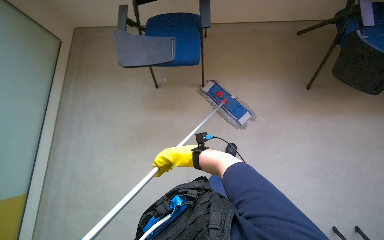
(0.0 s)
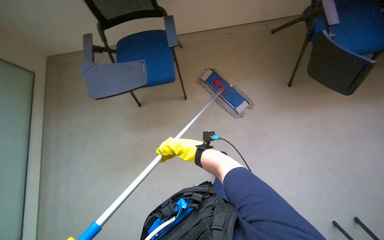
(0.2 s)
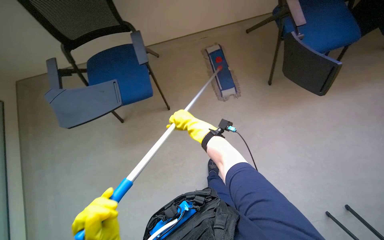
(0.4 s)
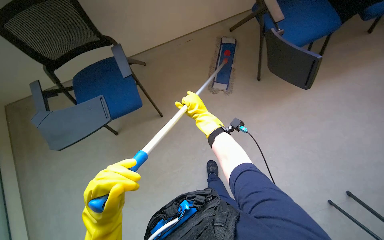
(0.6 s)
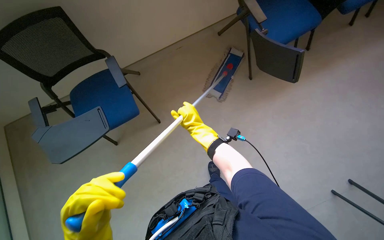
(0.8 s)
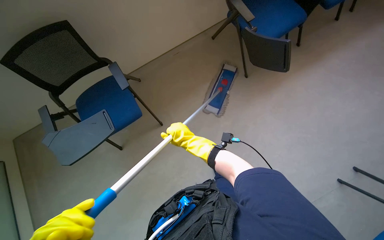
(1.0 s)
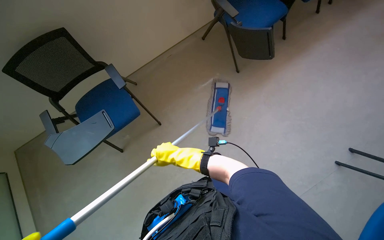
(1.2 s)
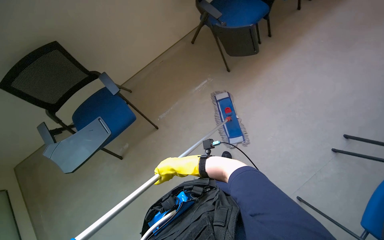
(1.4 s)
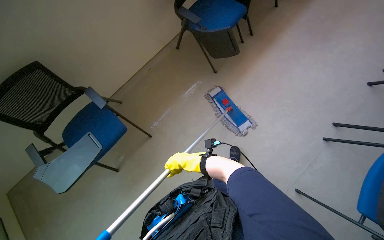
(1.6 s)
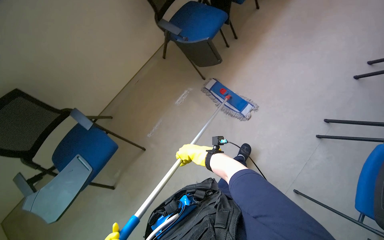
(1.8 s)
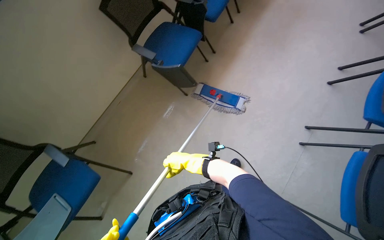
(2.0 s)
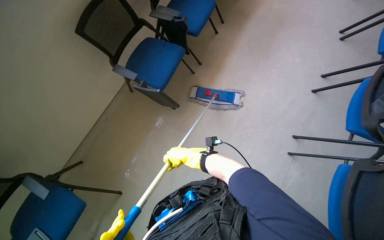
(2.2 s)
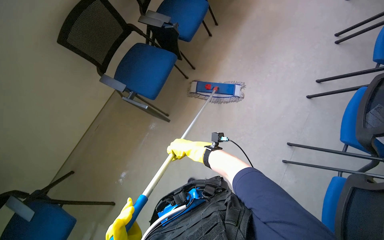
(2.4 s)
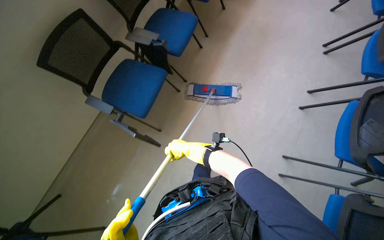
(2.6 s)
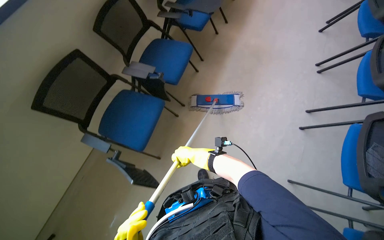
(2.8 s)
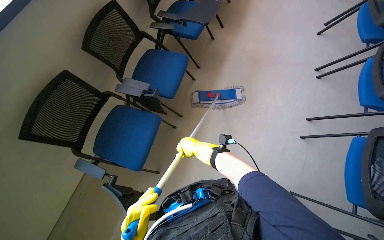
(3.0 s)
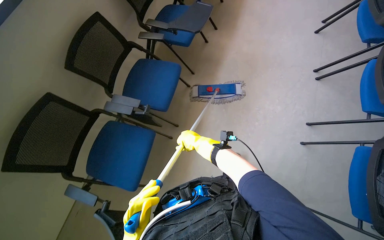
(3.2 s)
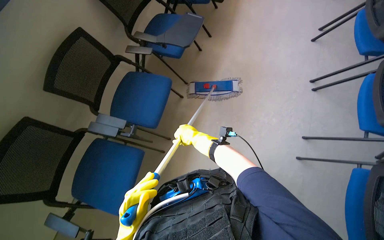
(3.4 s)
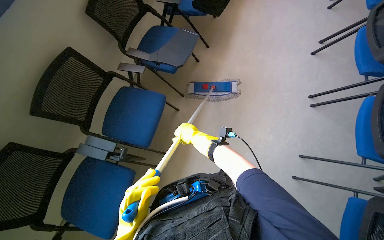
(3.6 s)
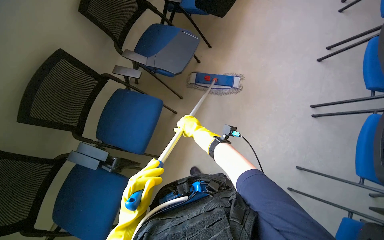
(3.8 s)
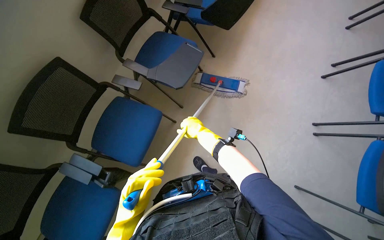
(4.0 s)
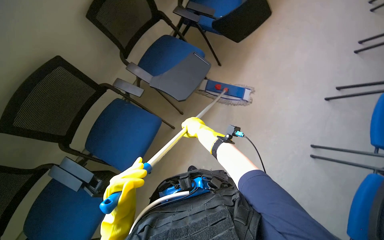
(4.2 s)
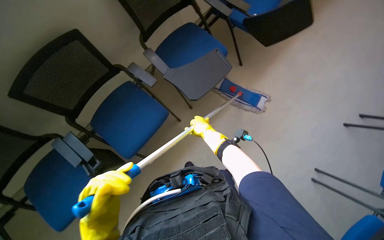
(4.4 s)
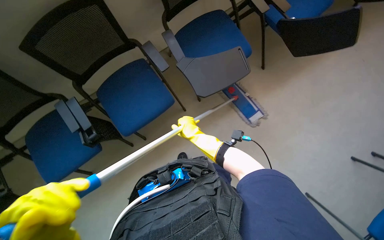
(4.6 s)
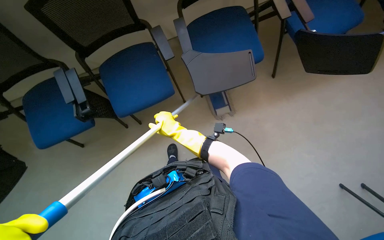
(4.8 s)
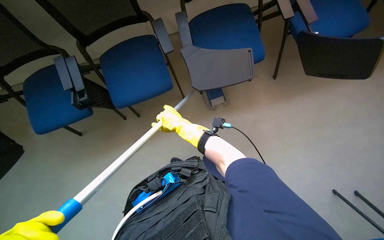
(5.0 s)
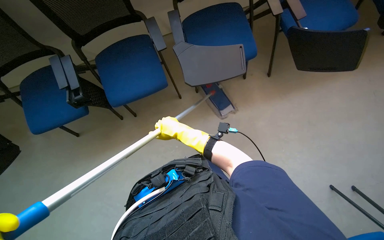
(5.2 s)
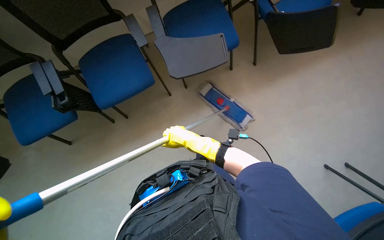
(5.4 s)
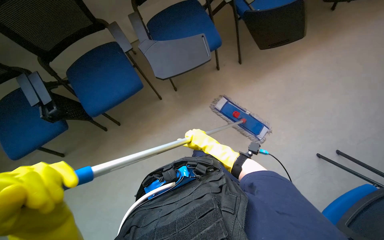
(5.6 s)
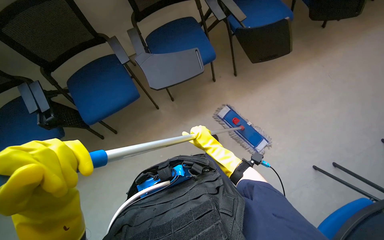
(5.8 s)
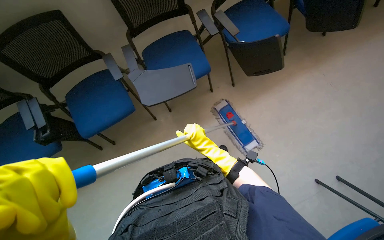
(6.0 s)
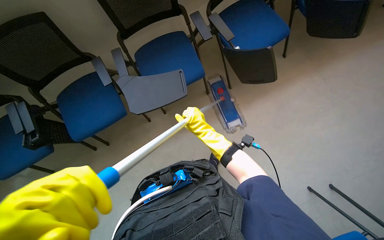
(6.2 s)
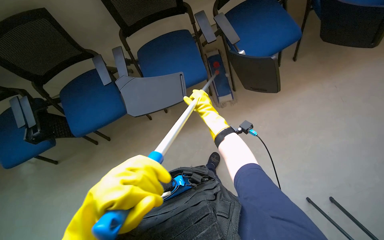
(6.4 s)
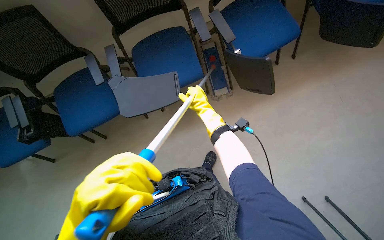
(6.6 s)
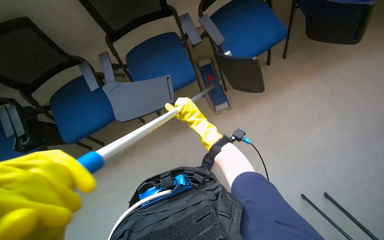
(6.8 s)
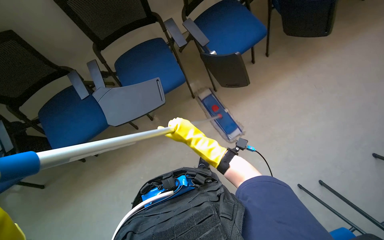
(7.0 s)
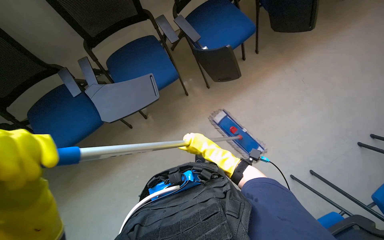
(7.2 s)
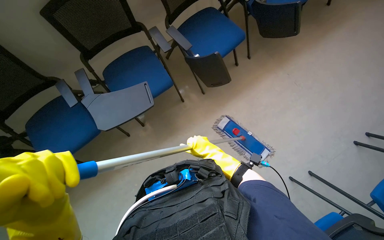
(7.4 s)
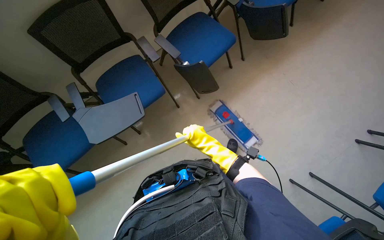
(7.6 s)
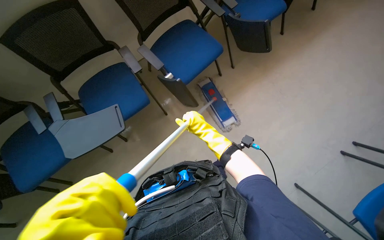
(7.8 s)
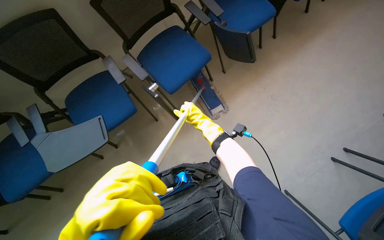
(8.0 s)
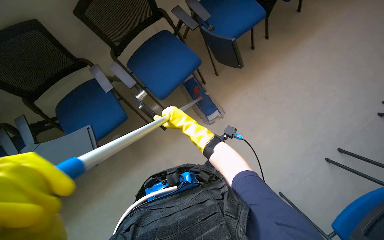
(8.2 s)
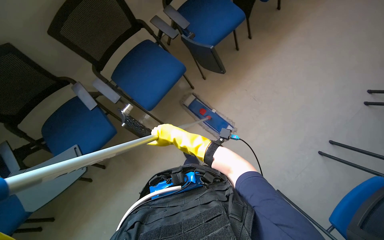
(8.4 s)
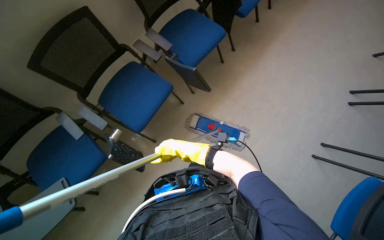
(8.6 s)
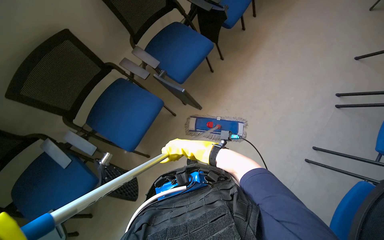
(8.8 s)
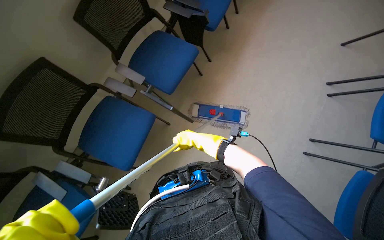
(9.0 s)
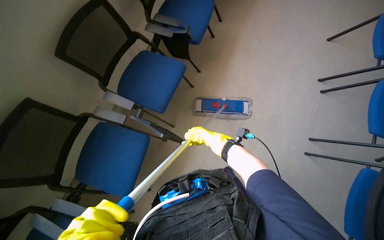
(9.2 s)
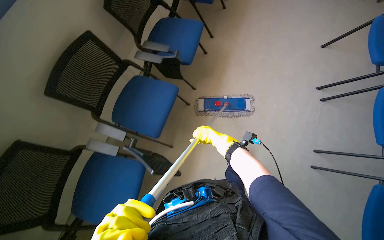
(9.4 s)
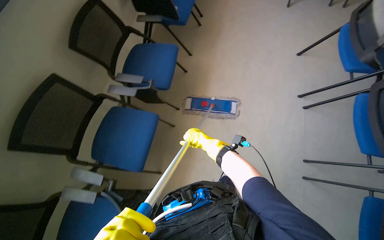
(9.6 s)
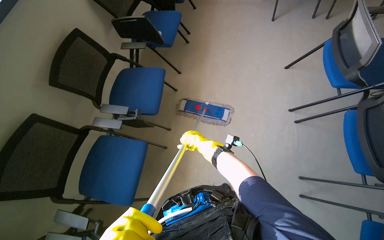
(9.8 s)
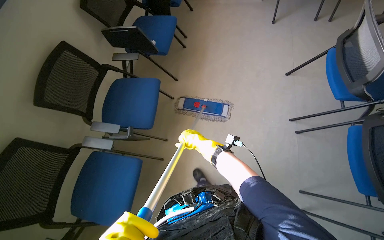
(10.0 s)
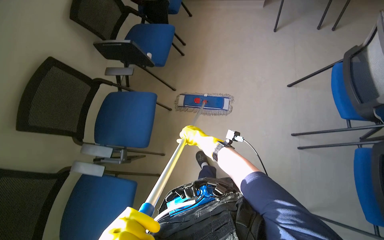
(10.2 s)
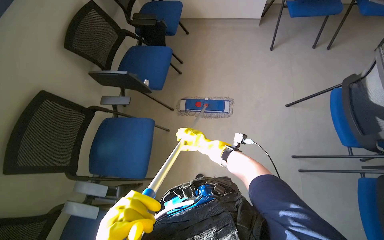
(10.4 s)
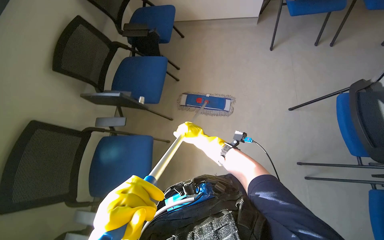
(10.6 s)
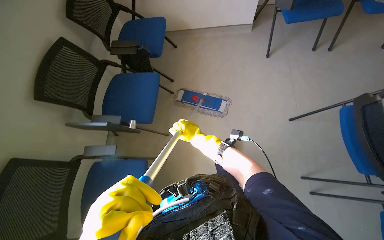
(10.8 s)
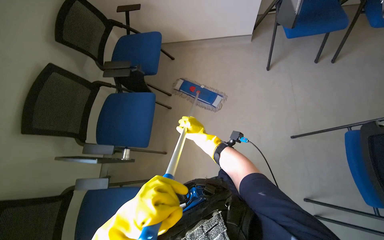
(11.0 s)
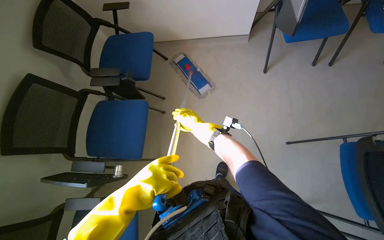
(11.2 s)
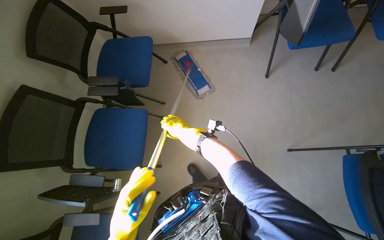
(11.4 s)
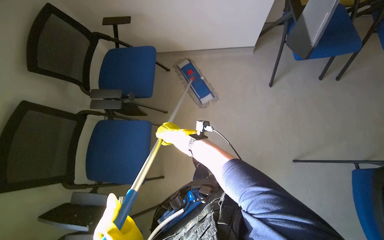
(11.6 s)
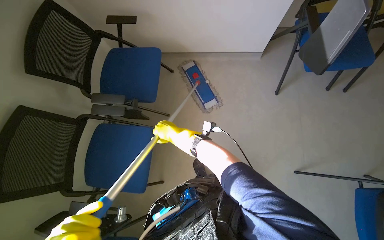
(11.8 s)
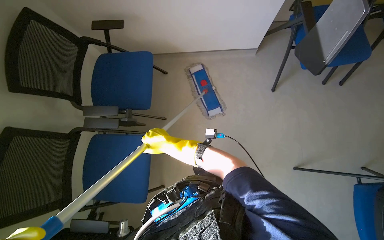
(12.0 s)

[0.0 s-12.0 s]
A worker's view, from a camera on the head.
Job: mopping floor.
The whole recording: Mopping floor. The worker mops the floor with a long-handled mop.
1.6 to 3.0 s: The wearer moves about 90 cm.
3.0 to 4.4 s: The camera is carried approximately 90 cm.
6.0 to 7.6 s: The head rotates roughly 20 degrees to the right. The right hand goes up the picture and returns, approximately 15 cm each way.
7.6 to 9.0 s: The head turns to the right by some 35 degrees.
9.0 to 10.4 s: The camera travels some 70 cm.
10.4 to 12.0 s: The wearer moves about 1 m.

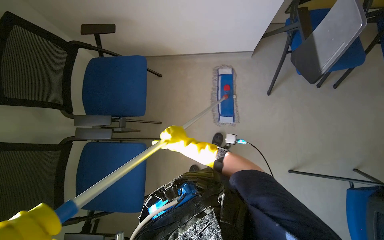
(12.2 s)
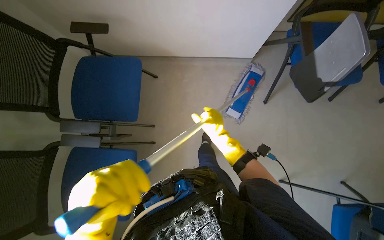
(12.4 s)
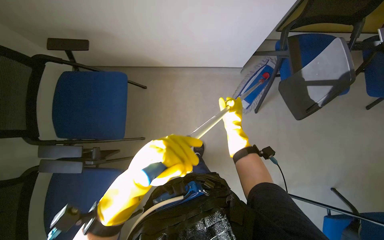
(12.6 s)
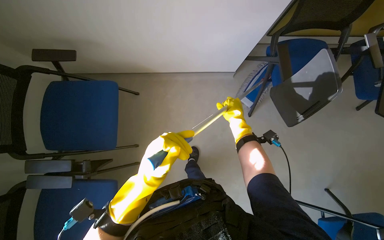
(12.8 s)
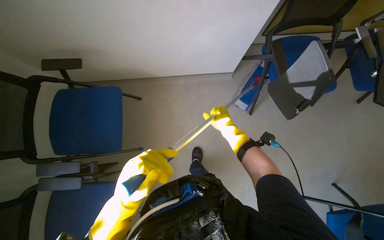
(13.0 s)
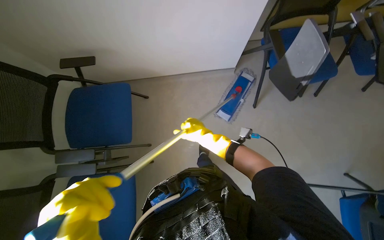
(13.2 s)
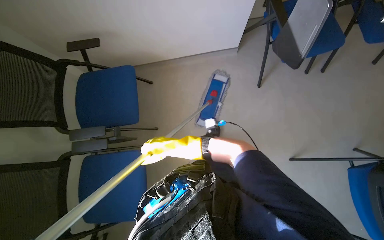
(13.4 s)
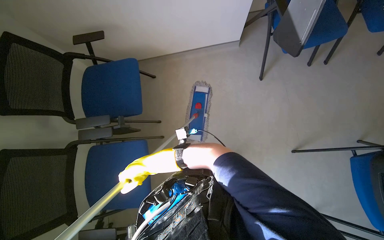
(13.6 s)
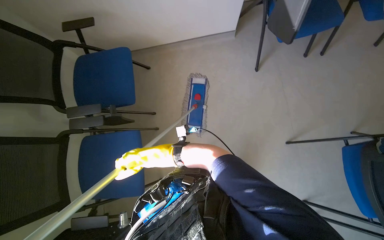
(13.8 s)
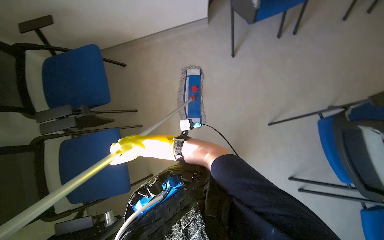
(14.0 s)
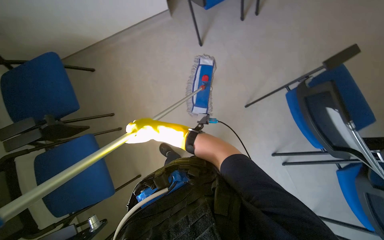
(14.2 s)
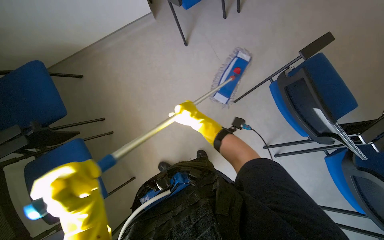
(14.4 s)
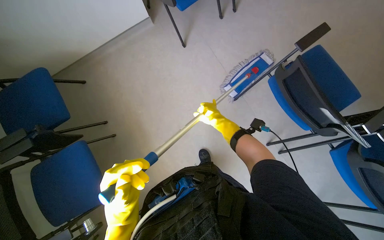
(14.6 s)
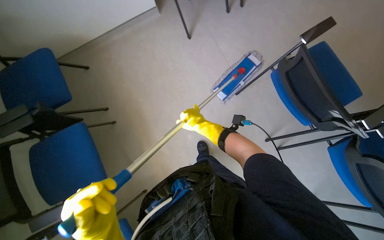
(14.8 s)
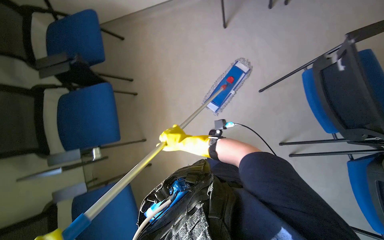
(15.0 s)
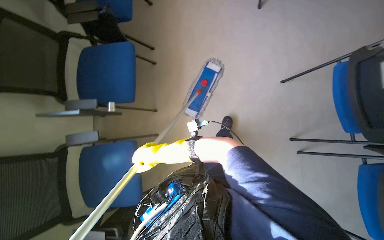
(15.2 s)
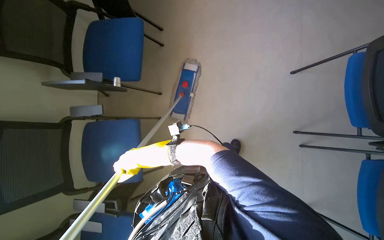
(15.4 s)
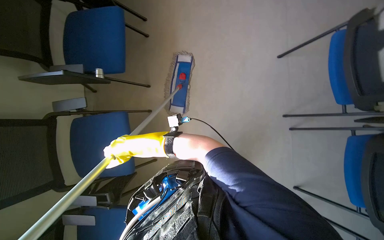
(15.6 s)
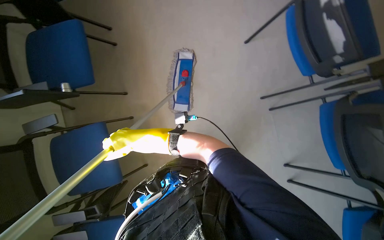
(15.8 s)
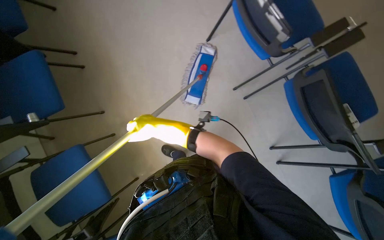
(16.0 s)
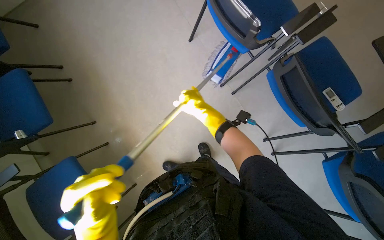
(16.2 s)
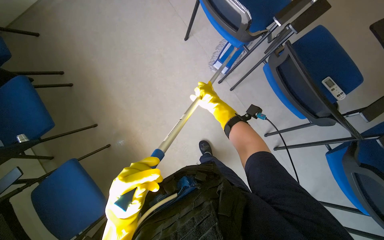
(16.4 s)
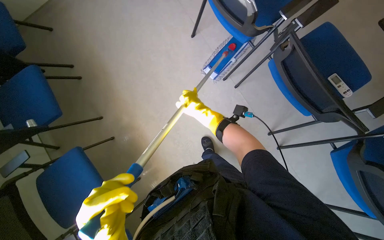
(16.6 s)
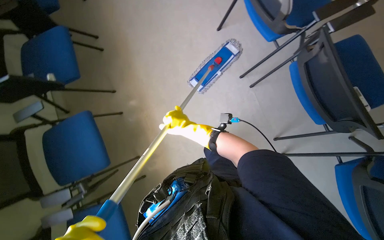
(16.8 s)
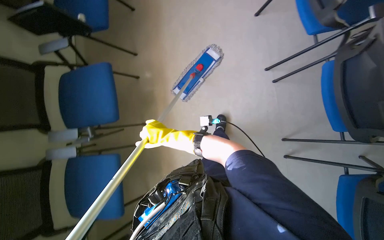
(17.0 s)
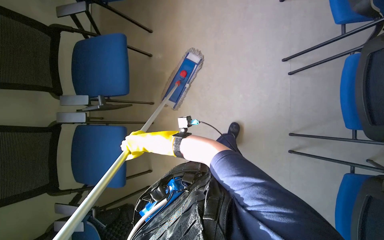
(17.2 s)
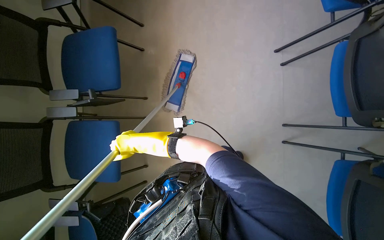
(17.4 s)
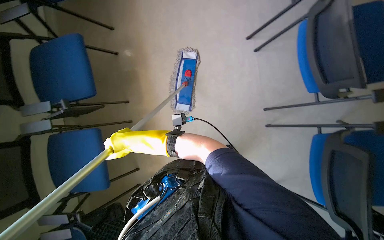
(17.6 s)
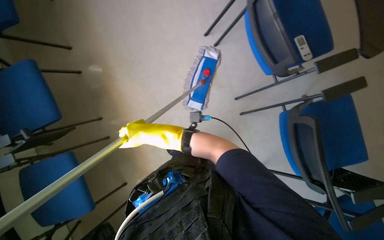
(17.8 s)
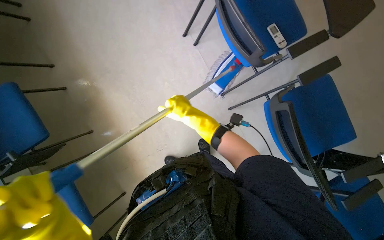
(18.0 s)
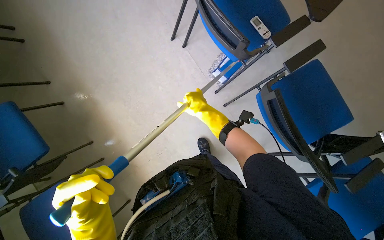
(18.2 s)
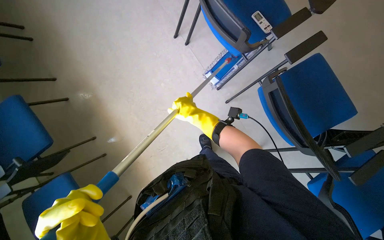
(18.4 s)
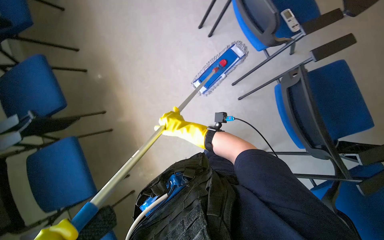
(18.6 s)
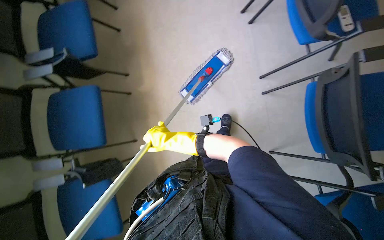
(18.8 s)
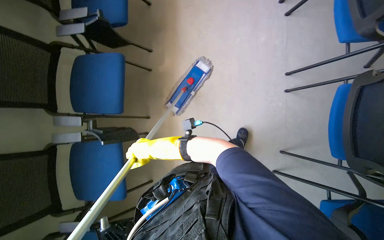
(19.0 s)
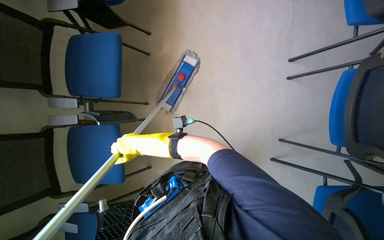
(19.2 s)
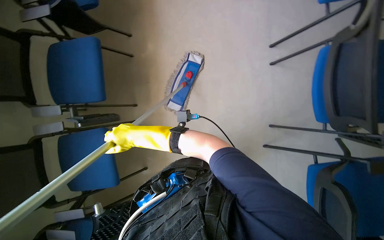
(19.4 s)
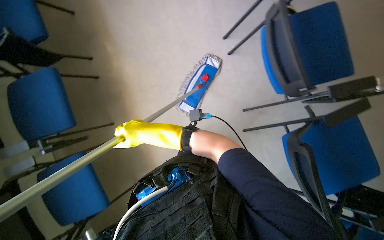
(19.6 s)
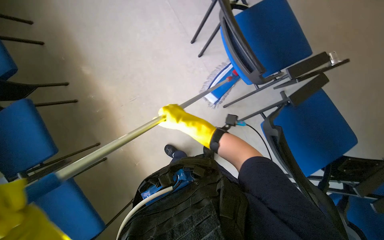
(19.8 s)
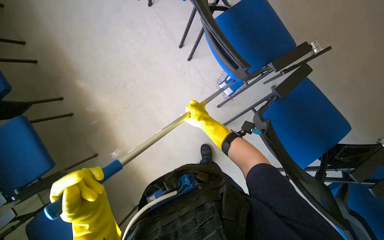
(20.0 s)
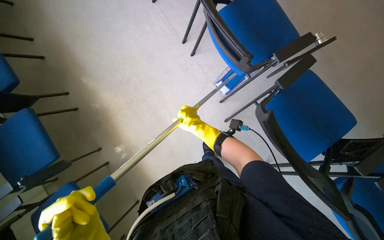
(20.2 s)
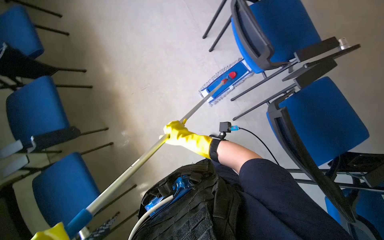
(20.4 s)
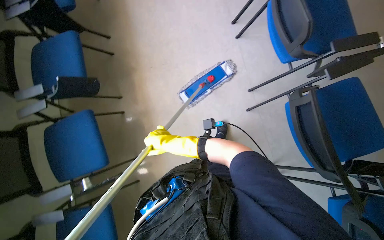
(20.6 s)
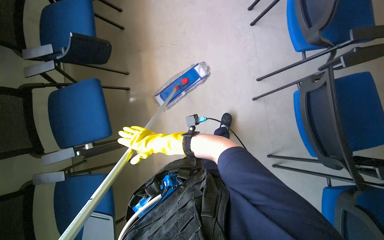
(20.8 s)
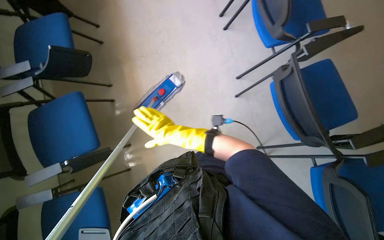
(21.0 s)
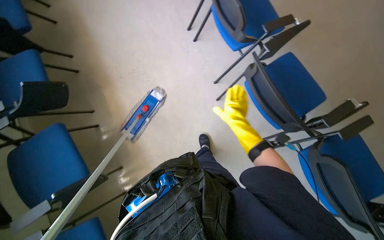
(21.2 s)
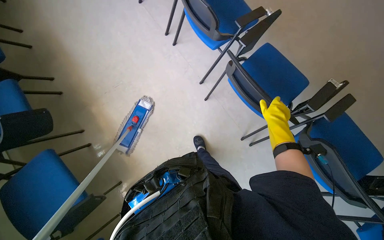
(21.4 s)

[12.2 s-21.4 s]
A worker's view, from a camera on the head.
Job: mopping floor.
The whole recording: Mopping floor. The worker mops the floor with a long-handled mop.
12.2 to 13.8 s: The right hand moves down the picture and to the left, some 20 cm.
13.8 to 15.2 s: The right hand reaches about 60 cm to the right, then returns.
16.8 to 18.4 s: The camera travels about 50 cm.
18.4 to 19.8 s: The camera travels about 50 cm.
19.8 to 21.4 s: The right hand moves left and right over about 40 cm, changing direction 2 times.
